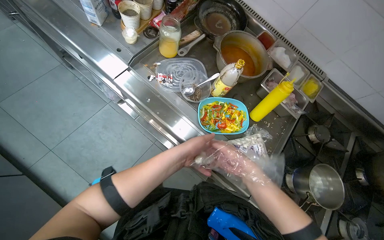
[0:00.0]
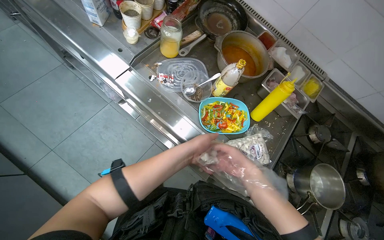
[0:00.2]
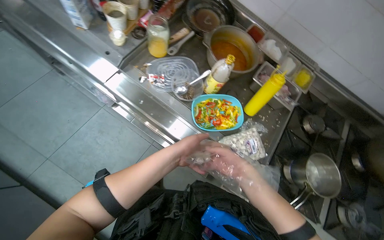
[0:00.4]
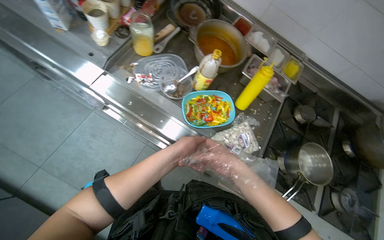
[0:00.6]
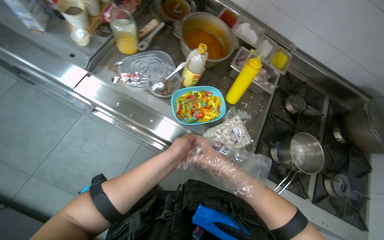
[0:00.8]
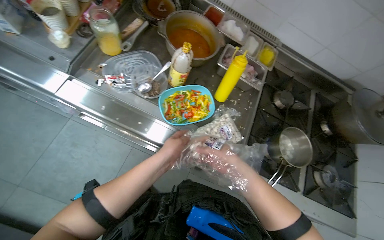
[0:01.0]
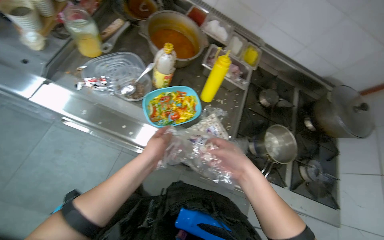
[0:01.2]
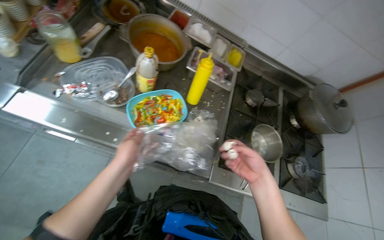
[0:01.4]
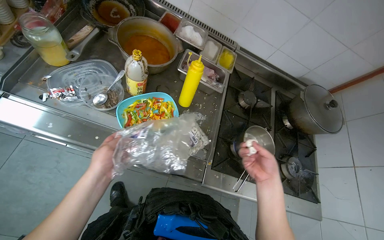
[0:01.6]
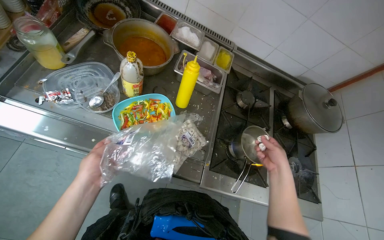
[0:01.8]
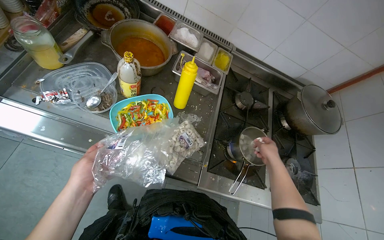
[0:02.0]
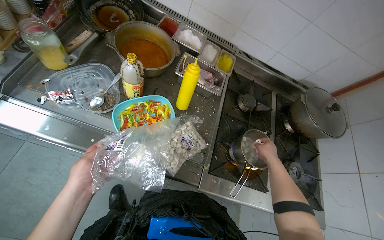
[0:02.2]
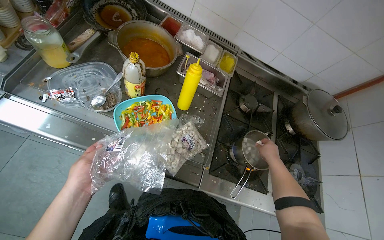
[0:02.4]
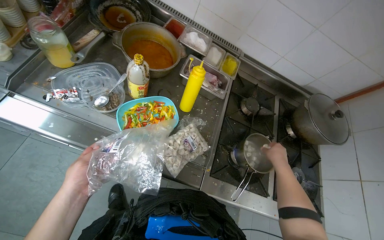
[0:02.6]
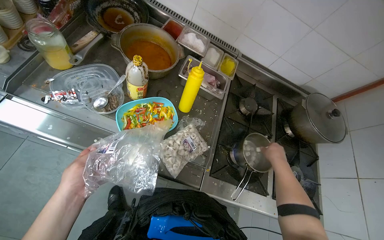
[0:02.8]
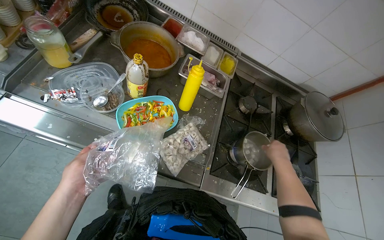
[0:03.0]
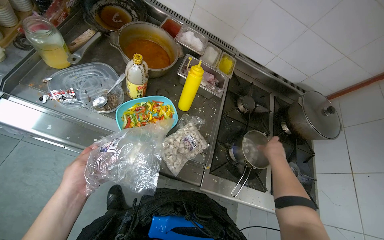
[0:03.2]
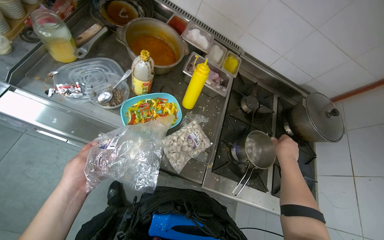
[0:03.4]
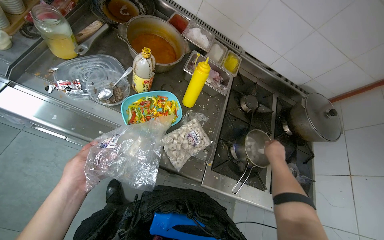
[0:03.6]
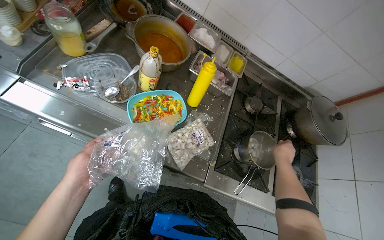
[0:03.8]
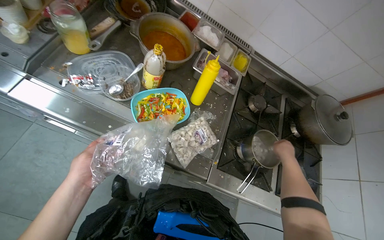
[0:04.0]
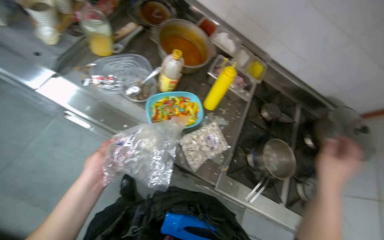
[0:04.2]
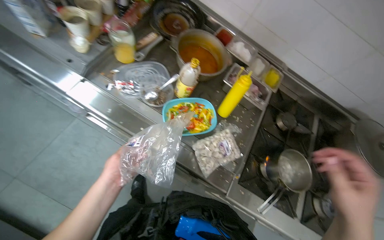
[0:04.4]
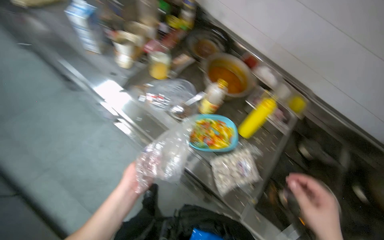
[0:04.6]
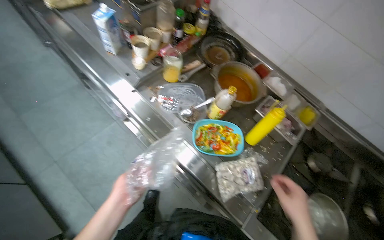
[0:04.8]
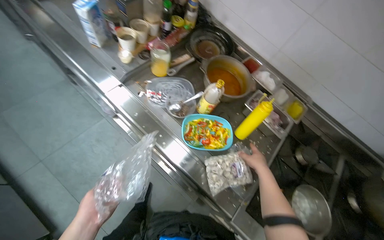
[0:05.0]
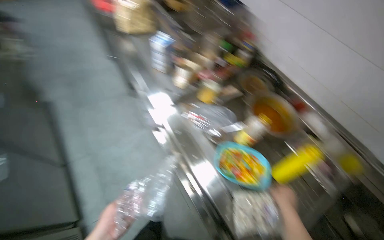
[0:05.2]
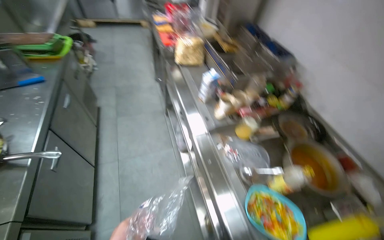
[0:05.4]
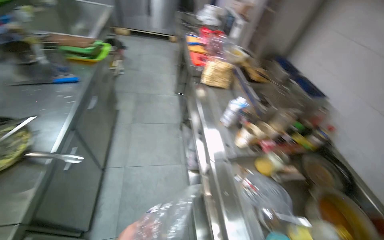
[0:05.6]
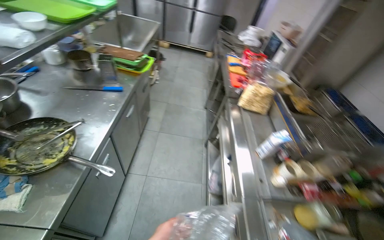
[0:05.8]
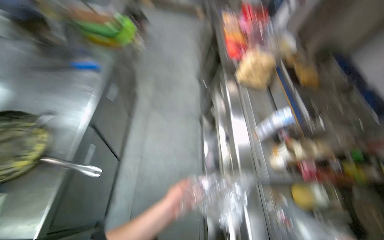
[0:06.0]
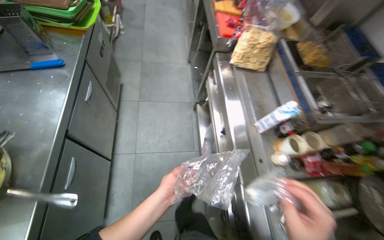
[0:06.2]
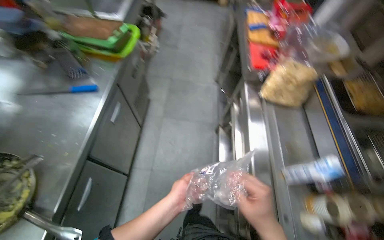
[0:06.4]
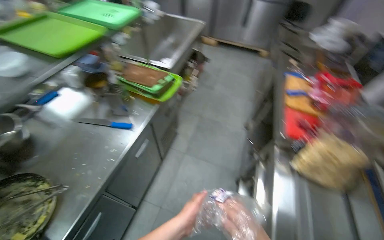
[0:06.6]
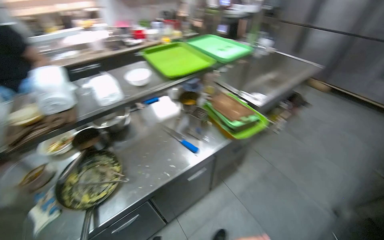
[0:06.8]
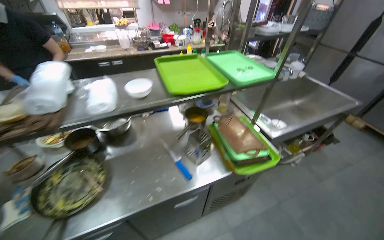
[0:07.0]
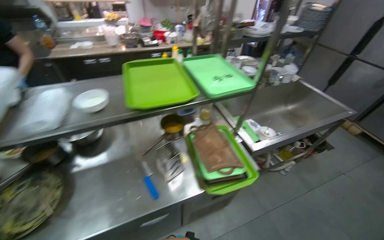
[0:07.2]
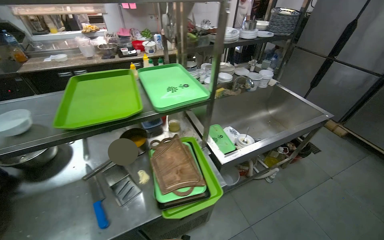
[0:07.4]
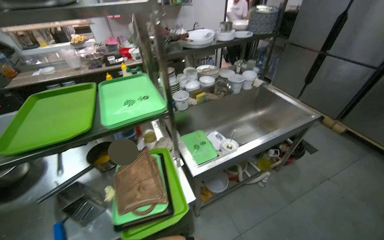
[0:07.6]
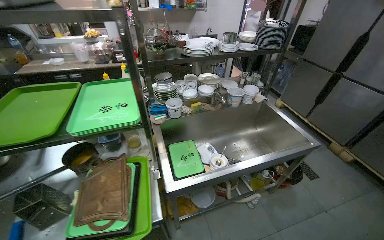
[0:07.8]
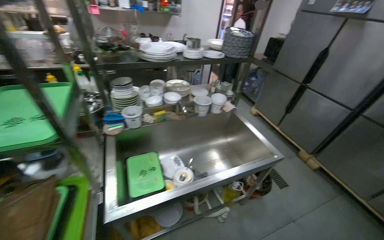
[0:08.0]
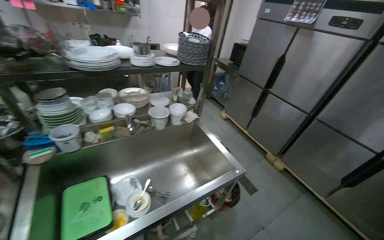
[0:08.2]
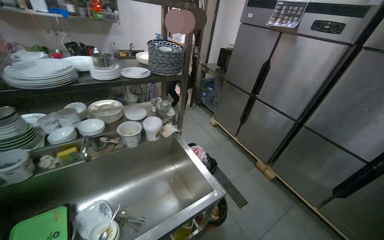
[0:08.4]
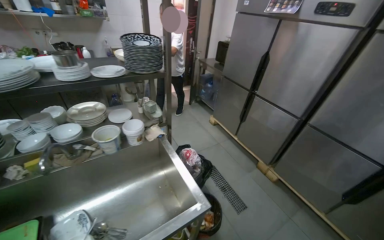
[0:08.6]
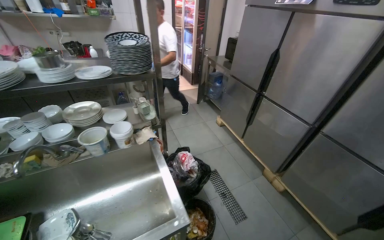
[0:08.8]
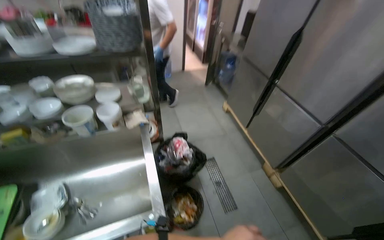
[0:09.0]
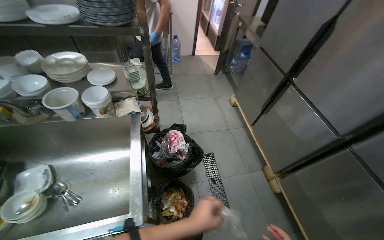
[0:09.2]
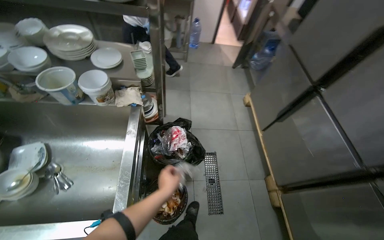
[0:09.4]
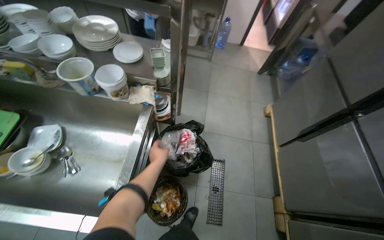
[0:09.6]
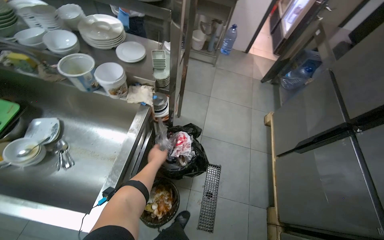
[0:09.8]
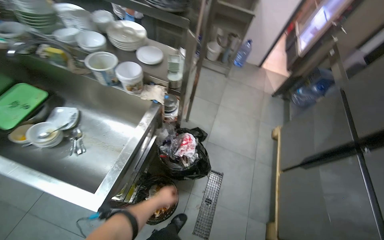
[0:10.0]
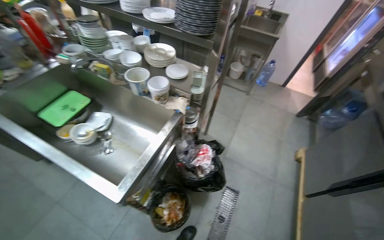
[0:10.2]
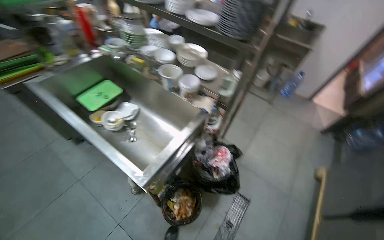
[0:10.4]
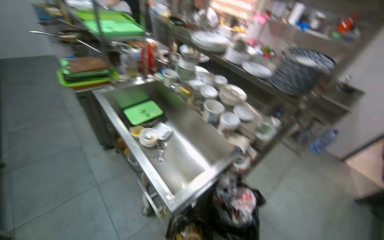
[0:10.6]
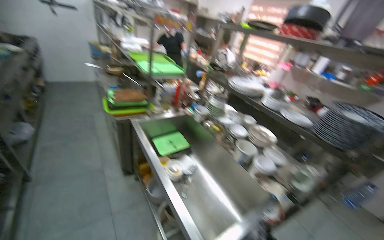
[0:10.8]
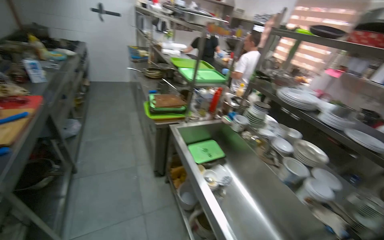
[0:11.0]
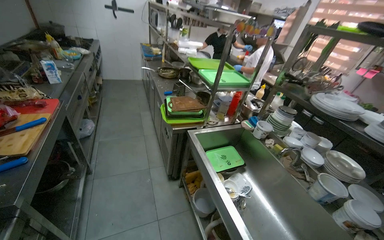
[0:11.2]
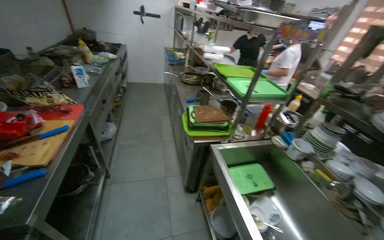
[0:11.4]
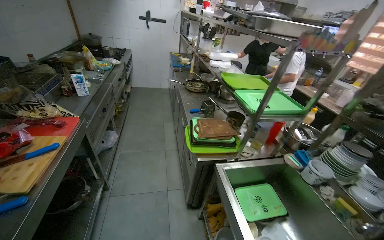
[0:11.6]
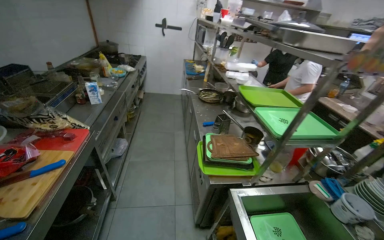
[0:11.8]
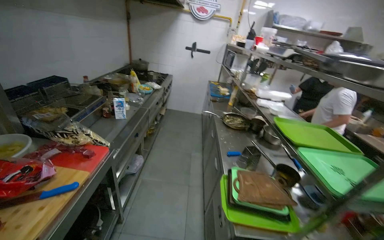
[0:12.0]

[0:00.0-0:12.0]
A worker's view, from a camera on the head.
Job: cooking food.
The whole recording: Adding dumplings to pot. The worker opens a bag of dumplings and places them into a pot on the stove.
0:00.0 to 0:01.6: The head rotates roughly 25 degrees to the right. The right hand goes roughly 25 cm to the right.
0:01.6 to 0:03.0: The right hand heads up the picture, covering some 10 cm.
0:03.0 to 0:04.4: The right hand moves nearer to the camera, some 20 cm.
0:04.4 to 0:06.0: The head travels some 40 cm. The wearer looks about 65 degrees further to the left. The view tilts about 25 degrees upward.
0:06.0 to 0:07.6: The camera travels some 1 m. The wearer's head swings approximately 65 degrees to the left. The view tips upward by some 15 degrees.
0:07.6 to 0:09.0: The wearer moves roughly 1.5 m.
0:09.0 to 0:10.4: The head turns to the left by roughly 55 degrees.
0:10.4 to 0:12.0: The wearer moves some 1 m. The wearer looks some 55 degrees further to the left. The wearer looks some 30 degrees further upward.

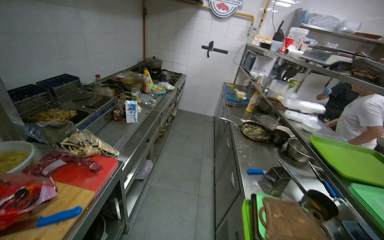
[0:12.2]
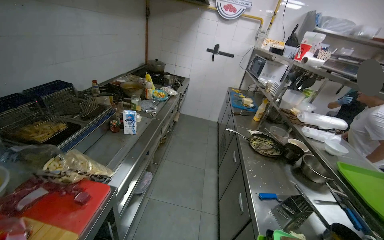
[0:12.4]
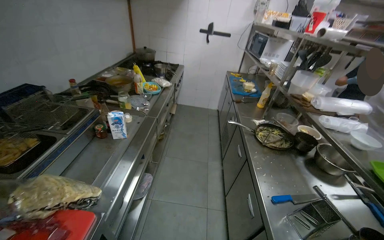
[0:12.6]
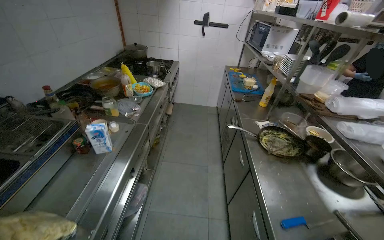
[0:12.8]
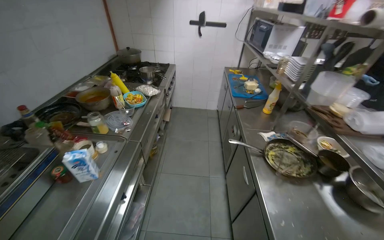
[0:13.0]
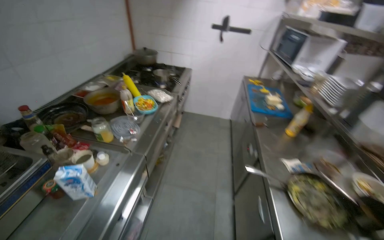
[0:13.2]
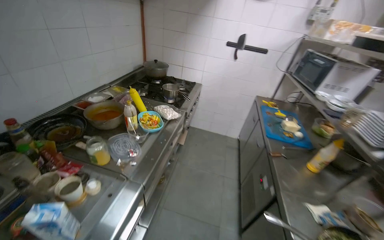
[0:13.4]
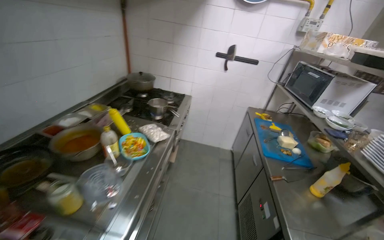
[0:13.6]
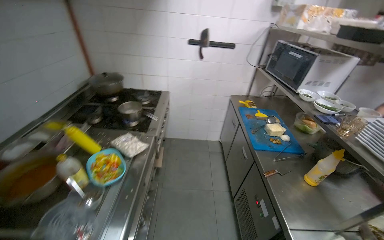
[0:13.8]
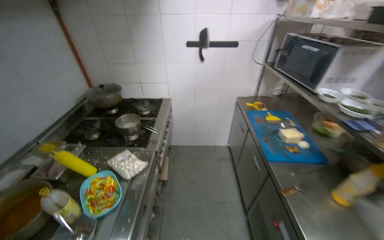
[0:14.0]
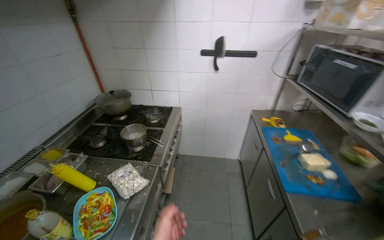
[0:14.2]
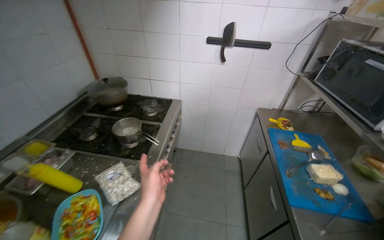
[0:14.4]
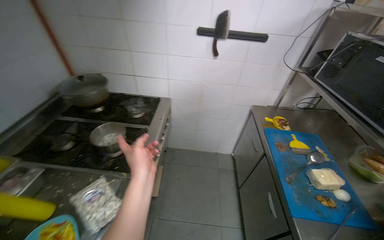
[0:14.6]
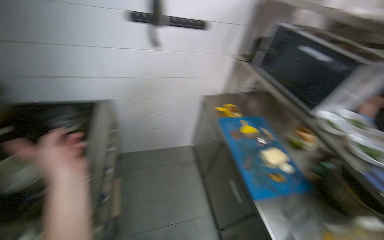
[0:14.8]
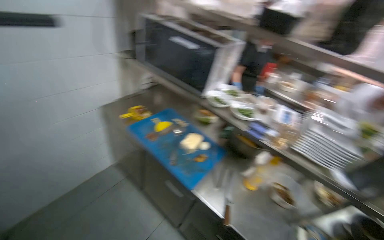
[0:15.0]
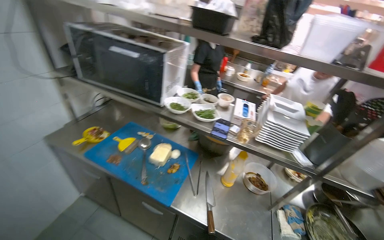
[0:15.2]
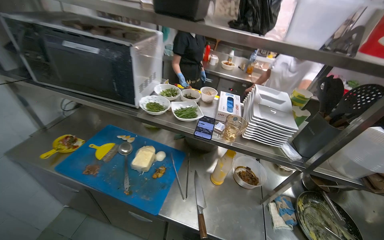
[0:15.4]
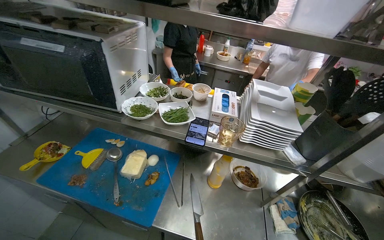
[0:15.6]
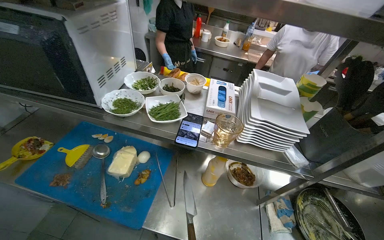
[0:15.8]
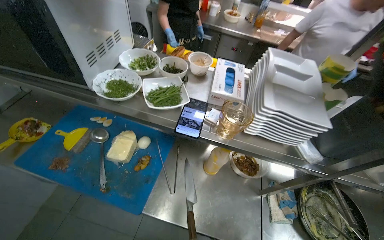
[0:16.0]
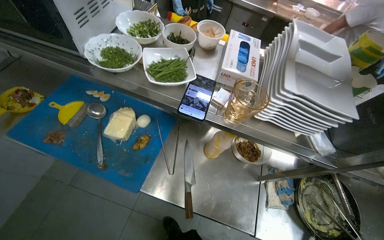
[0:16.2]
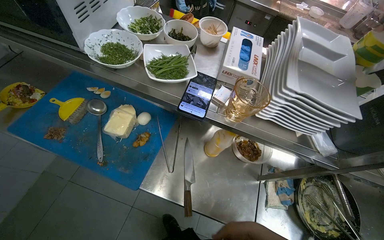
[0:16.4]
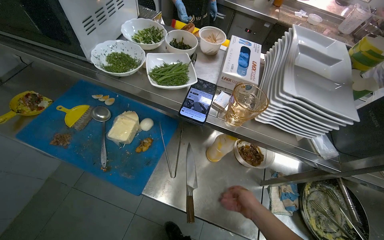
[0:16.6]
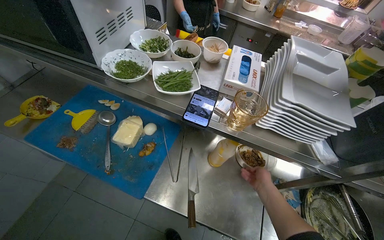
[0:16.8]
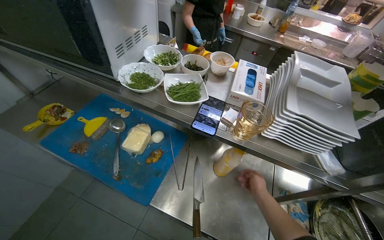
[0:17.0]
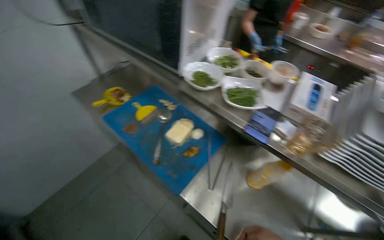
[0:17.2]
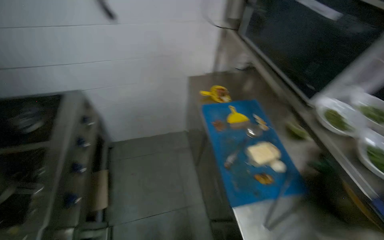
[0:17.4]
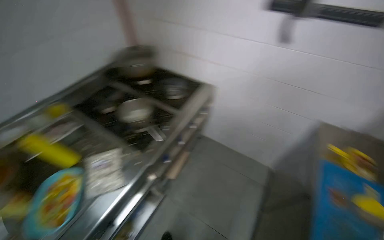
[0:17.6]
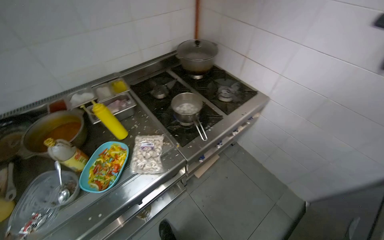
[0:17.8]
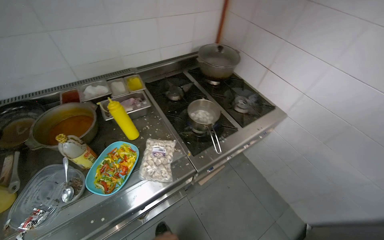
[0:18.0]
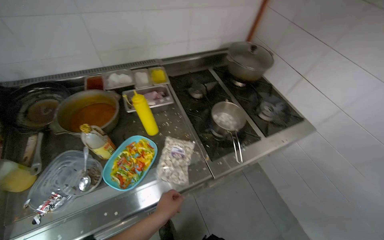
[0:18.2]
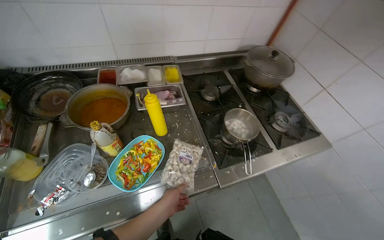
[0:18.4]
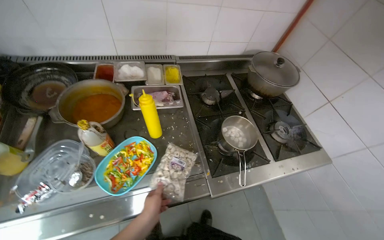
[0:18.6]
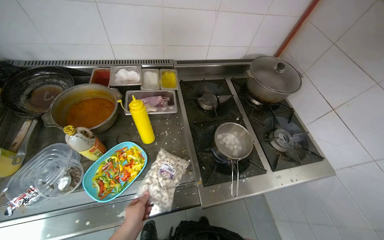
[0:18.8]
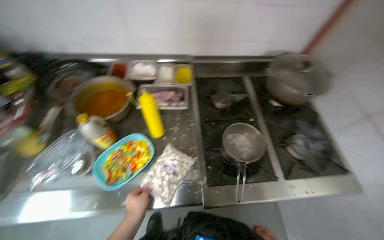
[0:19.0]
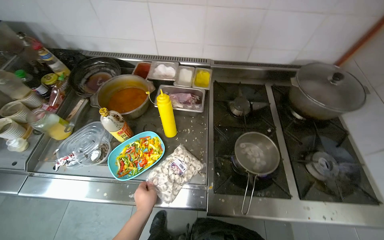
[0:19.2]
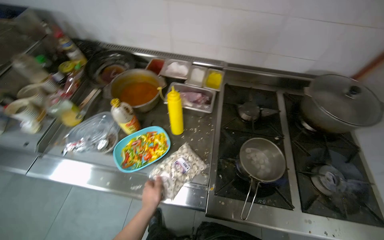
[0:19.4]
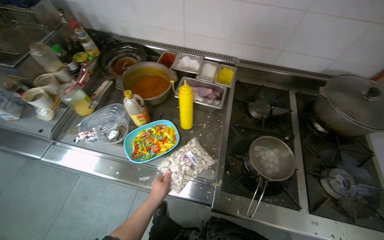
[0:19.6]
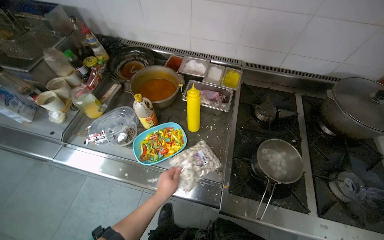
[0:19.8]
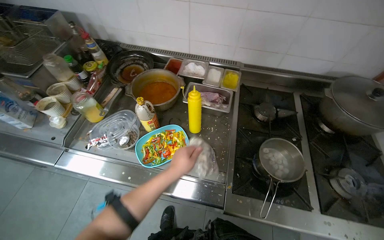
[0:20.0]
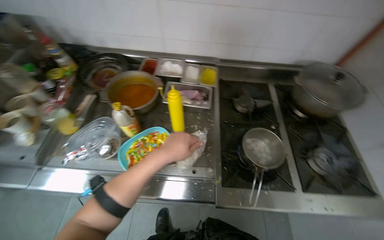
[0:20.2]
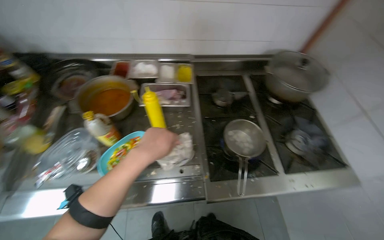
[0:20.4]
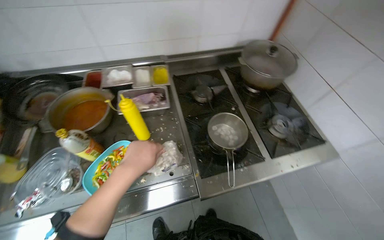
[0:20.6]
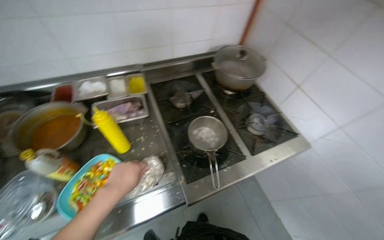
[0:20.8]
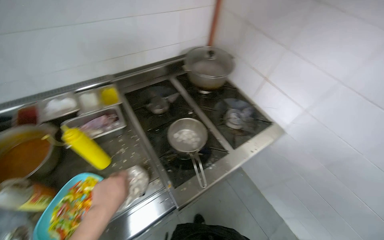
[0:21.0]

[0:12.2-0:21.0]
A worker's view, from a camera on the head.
Job: cooking food.
The whole recording: Adding dumplings to pot. The worker opens a bag of dumplings and places them into a pot on the stove.
0:12.2 to 0:13.6: The wearer moves about 1 m.
0:13.6 to 0:15.2: The head travels approximately 90 cm. The wearer looks roughly 75 degrees further to the right. The camera pitches downward, by about 20 degrees.
0:15.2 to 0:16.6: The wearer looks approximately 25 degrees further downward.
0:16.6 to 0:18.0: The camera travels about 60 cm. The head turns to the left by about 125 degrees. The view tips upward by some 10 degrees.
0:18.0 to 0:19.6: The wearer looks some 45 degrees further to the left.
0:19.6 to 0:21.0: The wearer's head swings some 45 degrees to the right.
